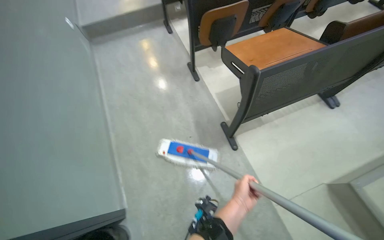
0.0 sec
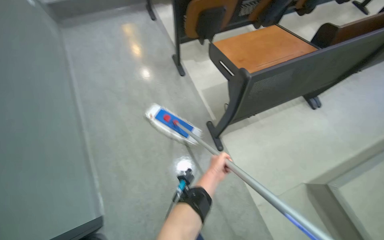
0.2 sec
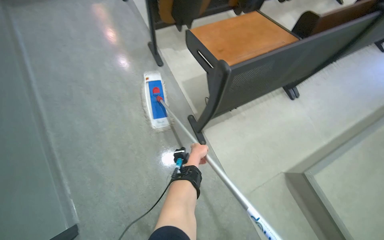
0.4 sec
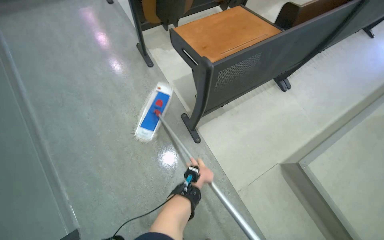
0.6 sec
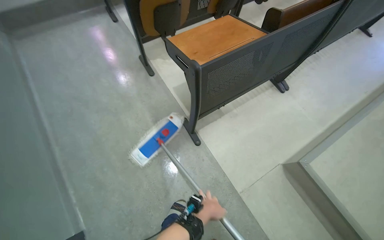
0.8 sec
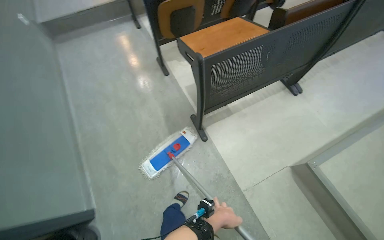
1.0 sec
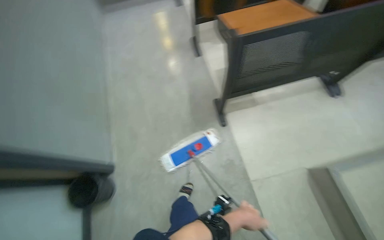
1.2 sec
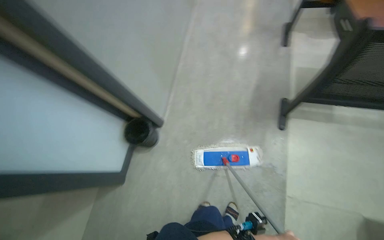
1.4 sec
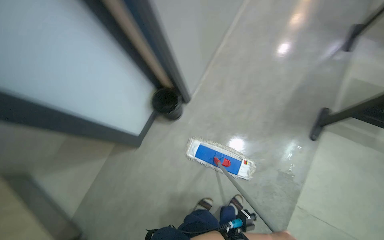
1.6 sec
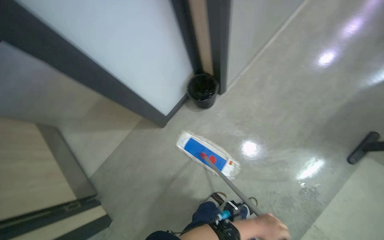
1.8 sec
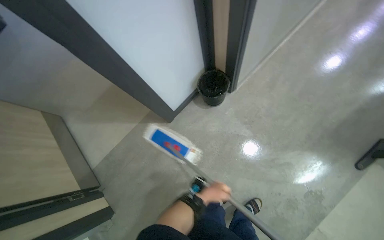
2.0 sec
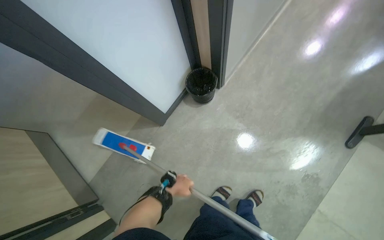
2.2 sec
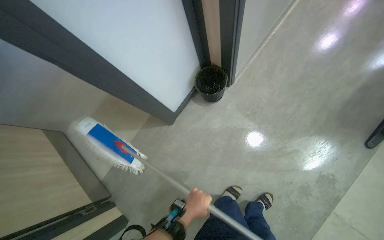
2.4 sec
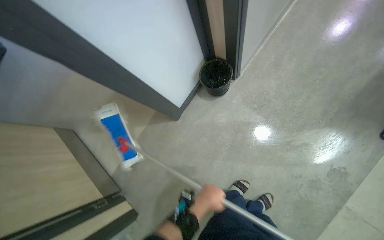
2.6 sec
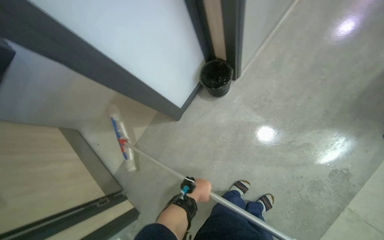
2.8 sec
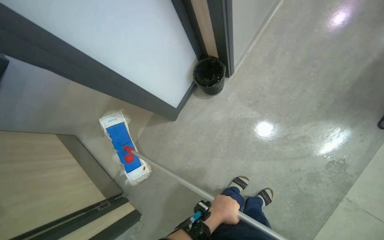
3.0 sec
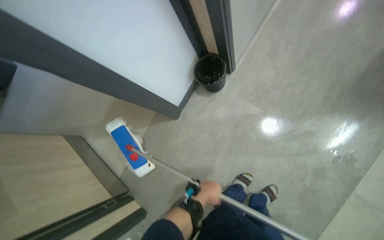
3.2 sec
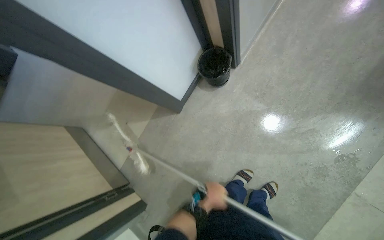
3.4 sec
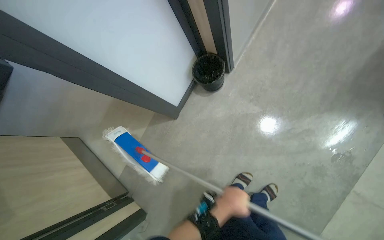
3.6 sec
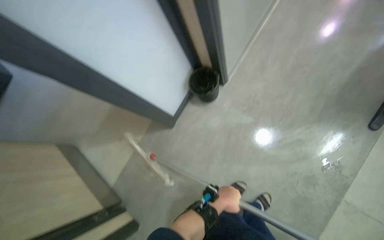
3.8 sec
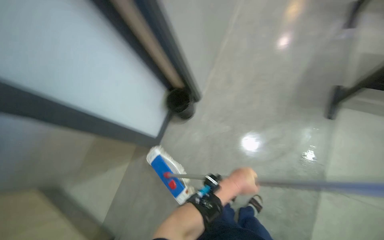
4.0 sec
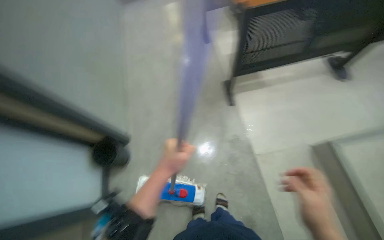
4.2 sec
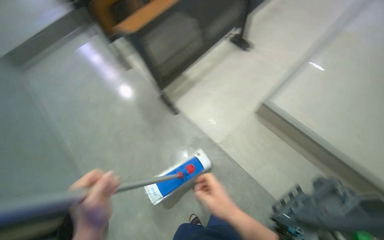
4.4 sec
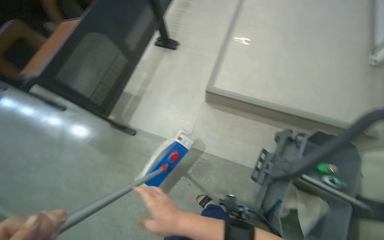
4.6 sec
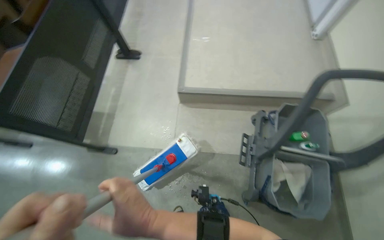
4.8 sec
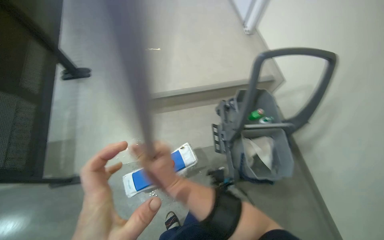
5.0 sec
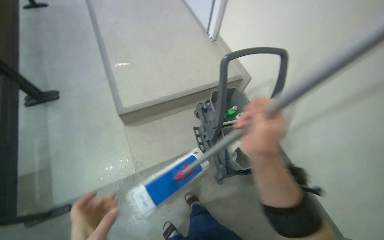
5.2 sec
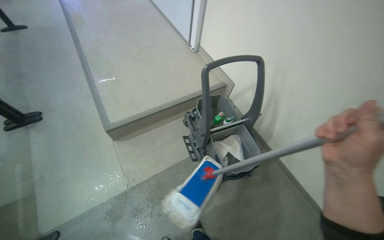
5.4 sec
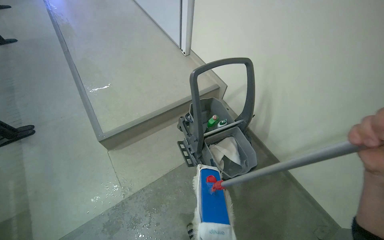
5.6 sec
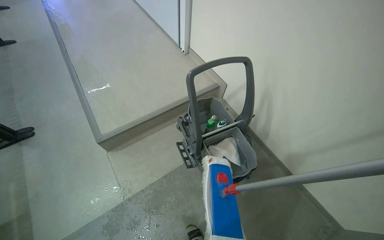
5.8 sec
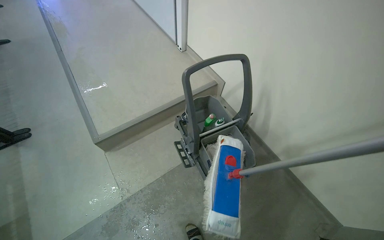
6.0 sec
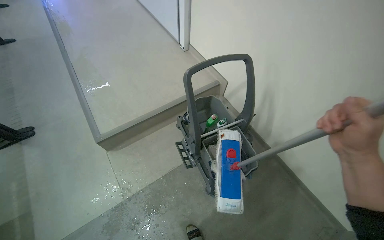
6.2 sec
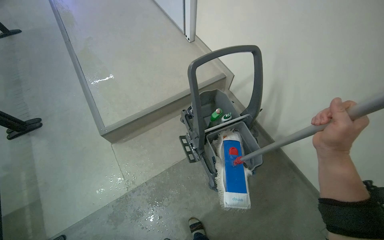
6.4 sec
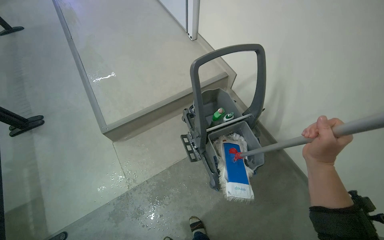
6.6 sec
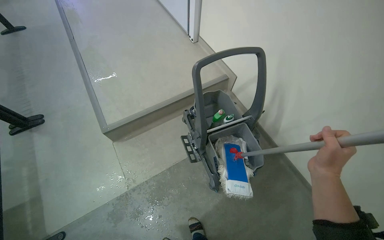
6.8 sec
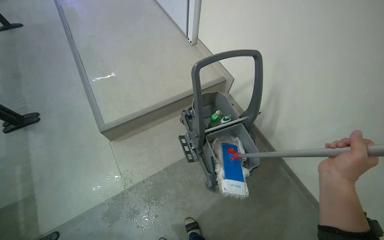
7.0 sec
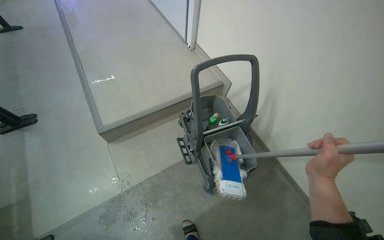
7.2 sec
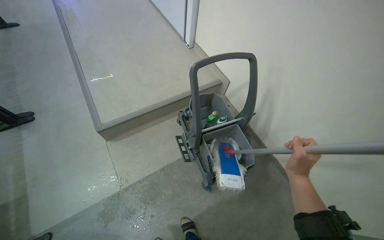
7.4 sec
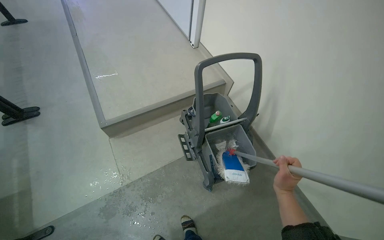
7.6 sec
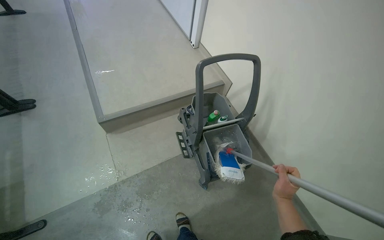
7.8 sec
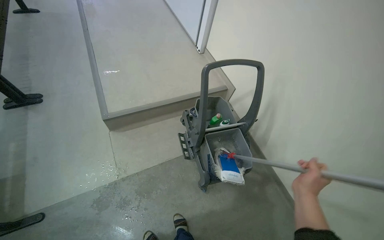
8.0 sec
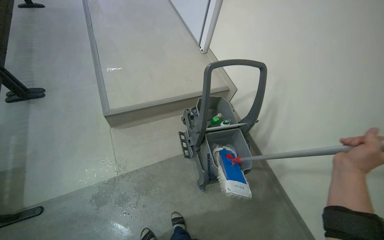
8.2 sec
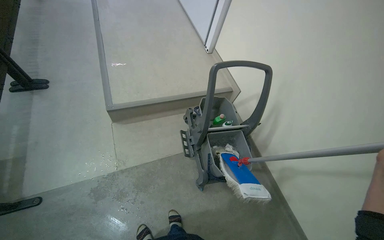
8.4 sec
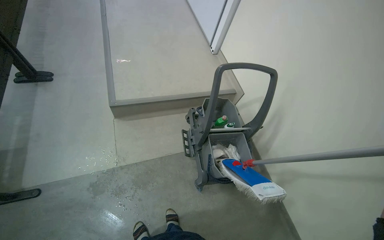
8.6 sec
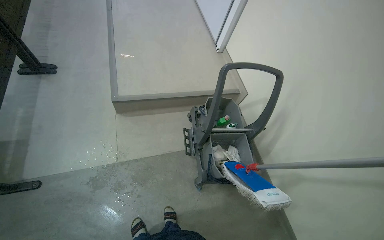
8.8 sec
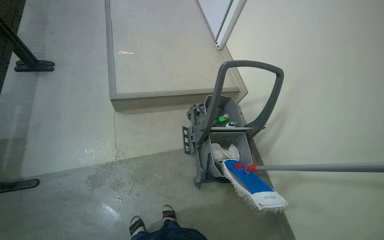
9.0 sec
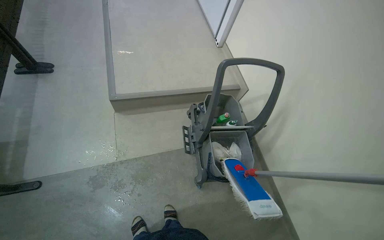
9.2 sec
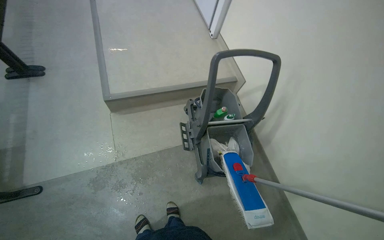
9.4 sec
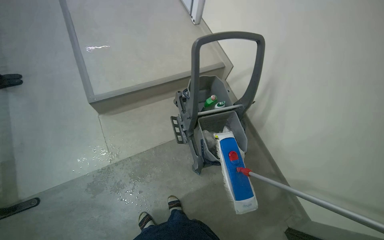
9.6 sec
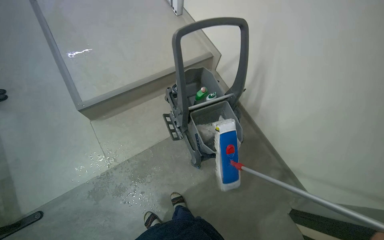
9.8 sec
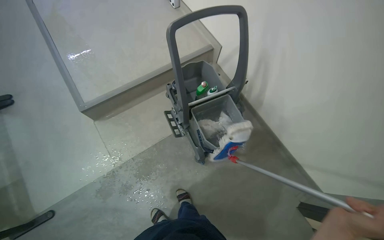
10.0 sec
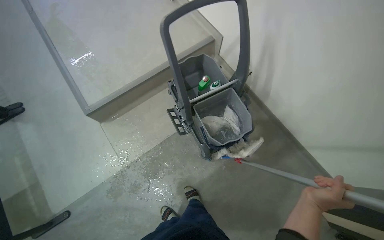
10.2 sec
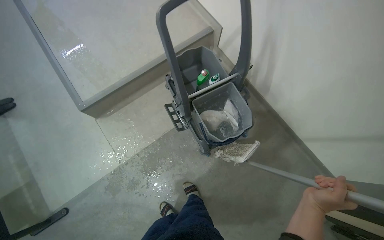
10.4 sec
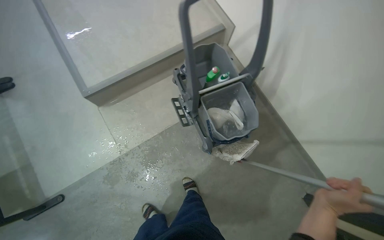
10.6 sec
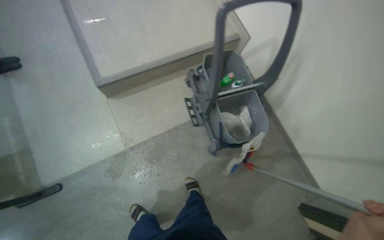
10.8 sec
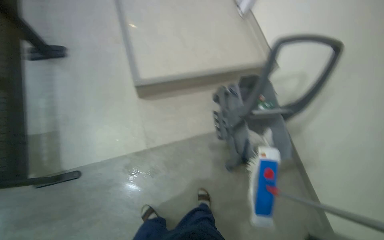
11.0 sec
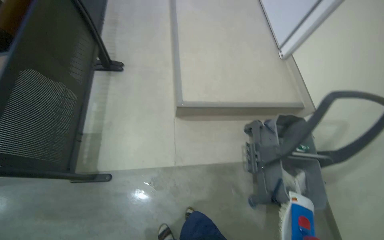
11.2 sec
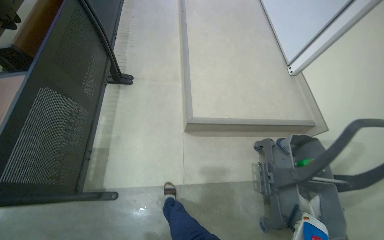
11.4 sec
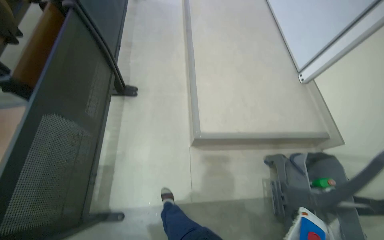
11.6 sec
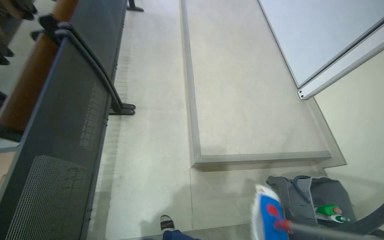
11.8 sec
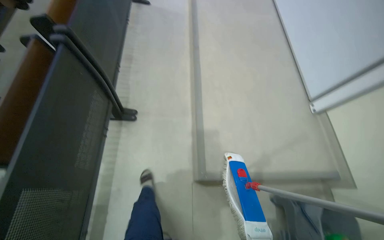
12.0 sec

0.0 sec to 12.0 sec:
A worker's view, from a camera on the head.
Job: mopping floor.
The whole recording: Mopping lecture hall floor. The worker mops the floor in the lecture hall, moving the mop between rows of seats.
0.0 sec to 1.6 sec: The wearer's head swings approximately 30 degrees to the left.
3.0 sec to 4.4 sec: The wearer's head swings roughly 40 degrees to the right. The camera pitches upward, by some 15 degrees.
4.4 sec to 6.0 sec: The head rotates some 80 degrees to the right.
9.0 sec to 10.4 sec: The wearer looks approximately 15 degrees further downward.
10.4 sec to 12.0 sec: The head travels approximately 1 m. The wearer looks approximately 15 degrees further upward. The scene rotates clockwise by about 35 degrees.

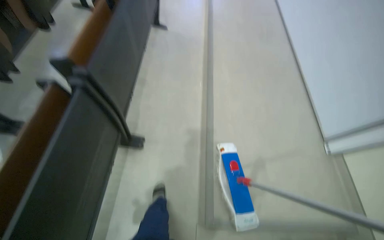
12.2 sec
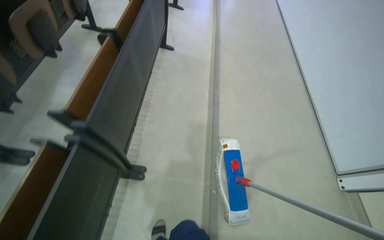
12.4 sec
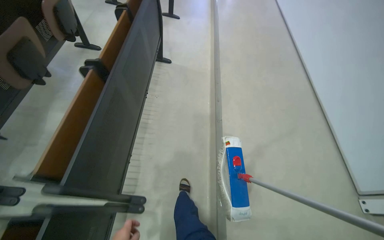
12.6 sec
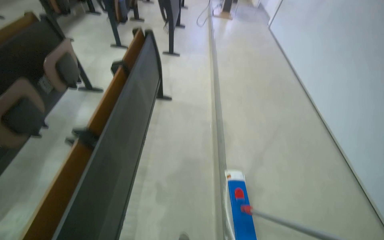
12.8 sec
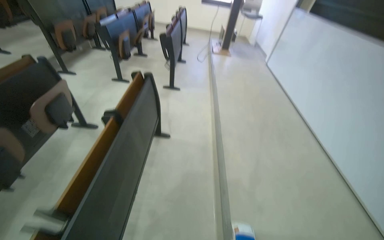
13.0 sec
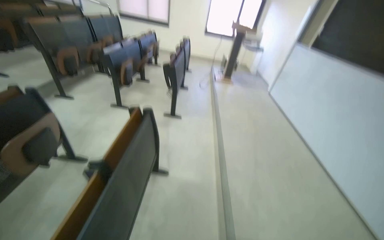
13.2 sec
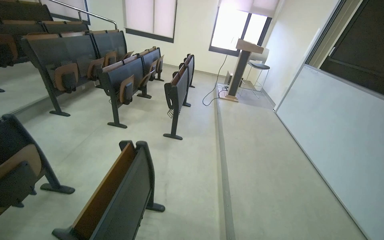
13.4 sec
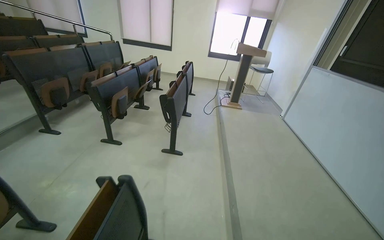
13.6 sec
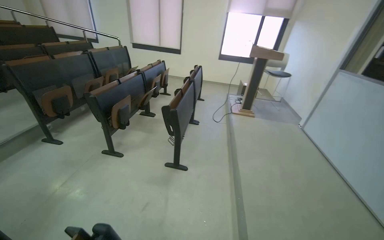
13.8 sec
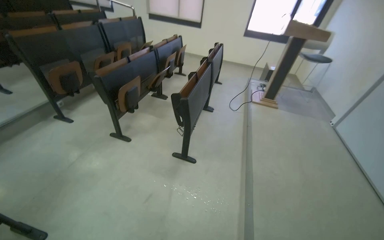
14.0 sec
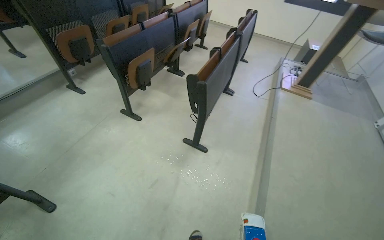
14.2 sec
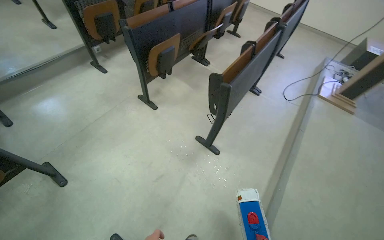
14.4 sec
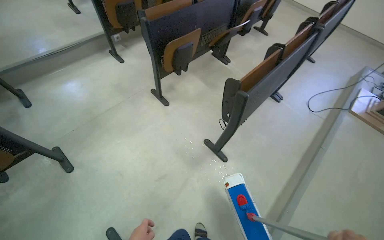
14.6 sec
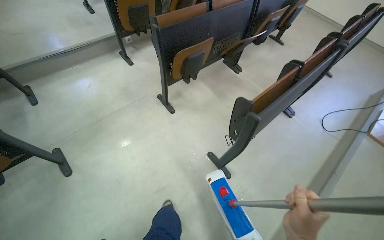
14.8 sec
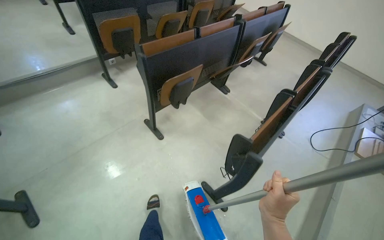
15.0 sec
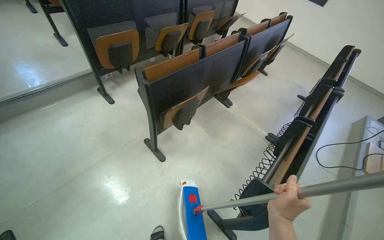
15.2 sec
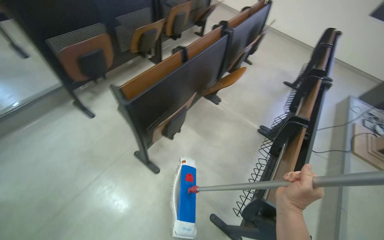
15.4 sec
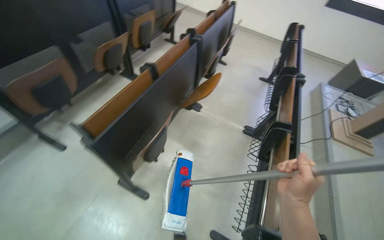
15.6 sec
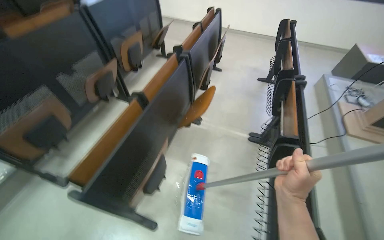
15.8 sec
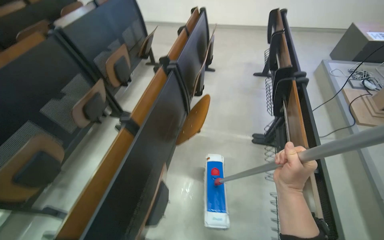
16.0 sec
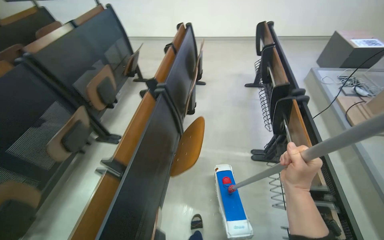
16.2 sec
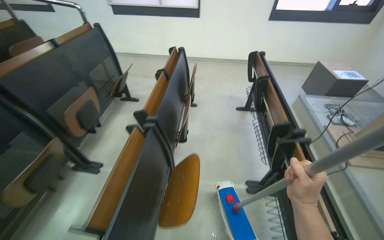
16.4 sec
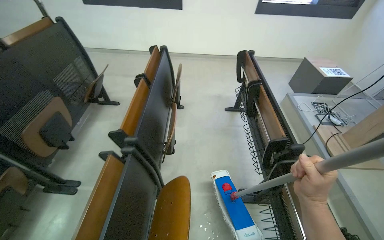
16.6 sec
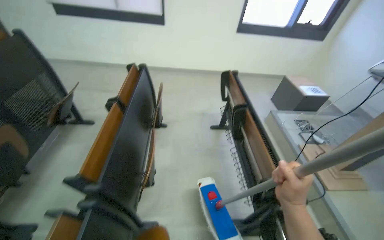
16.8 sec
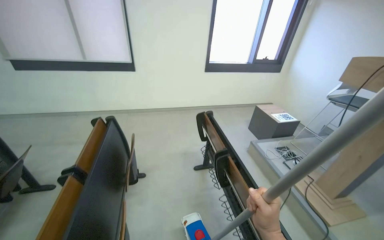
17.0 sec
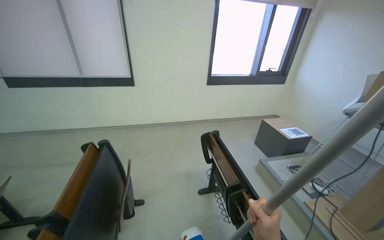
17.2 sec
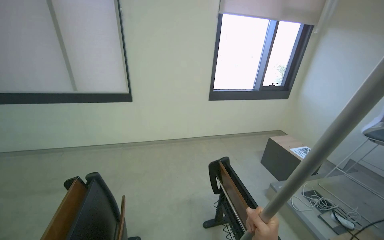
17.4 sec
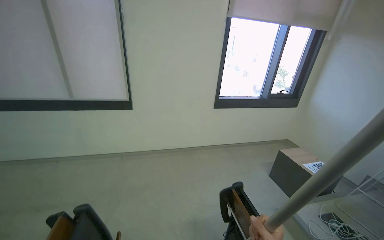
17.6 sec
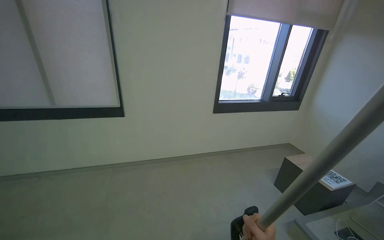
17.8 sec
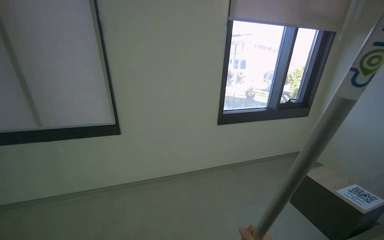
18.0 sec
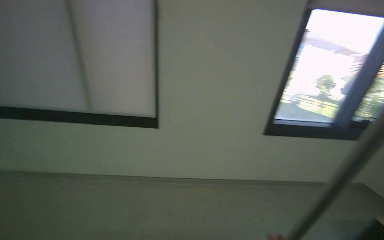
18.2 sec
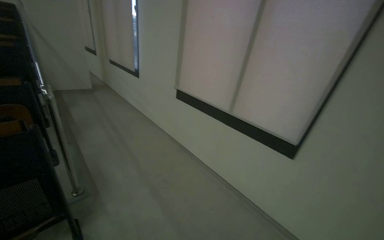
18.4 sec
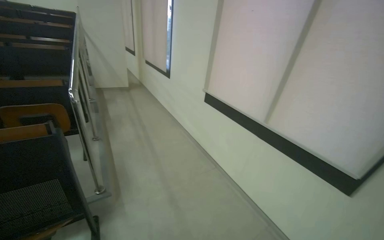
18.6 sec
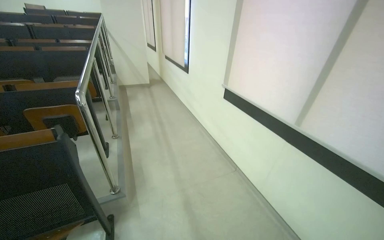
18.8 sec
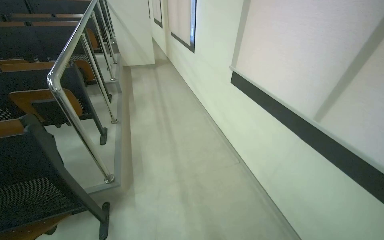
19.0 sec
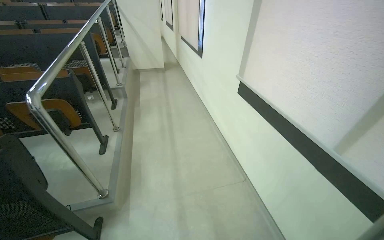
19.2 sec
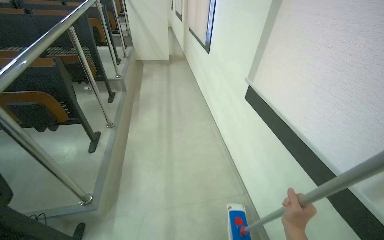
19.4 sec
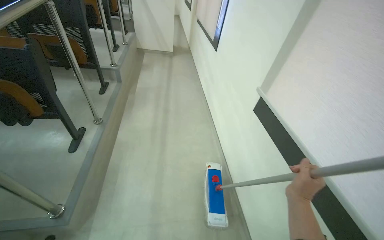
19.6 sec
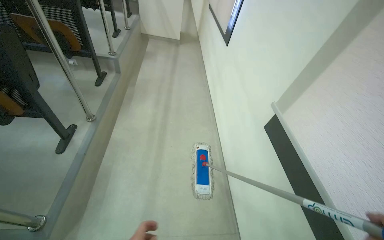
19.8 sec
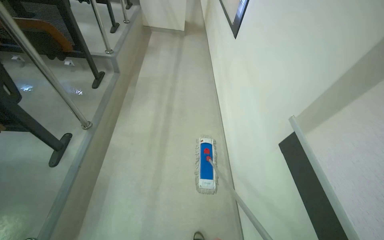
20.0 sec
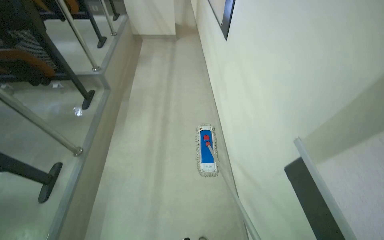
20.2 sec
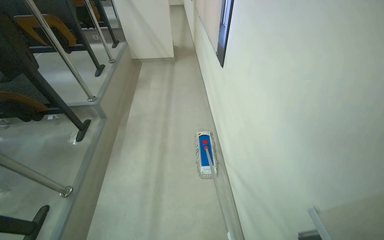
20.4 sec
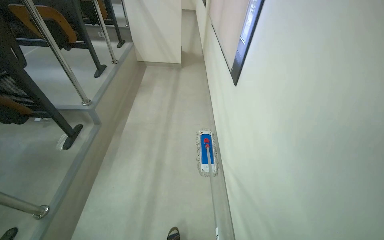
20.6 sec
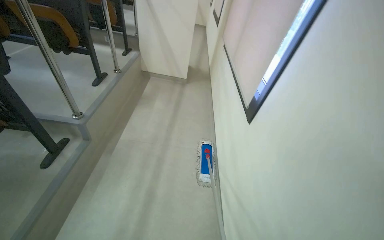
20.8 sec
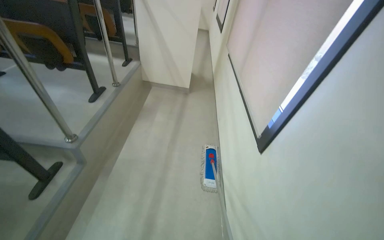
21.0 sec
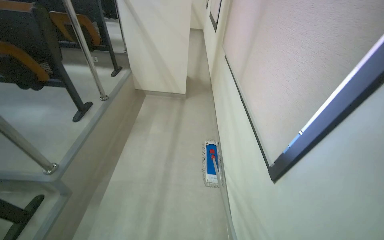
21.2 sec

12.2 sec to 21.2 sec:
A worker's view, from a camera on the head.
Job: mopping floor.
The whole recording: Mopping lecture hall floor. The worker mops the floor in the lecture hall, moving the mop between rows of seats.
12.2 sec to 13.8 sec: The camera travels about 2 m. The view tips upward by some 35 degrees.
13.8 sec to 15.2 sec: The camera is carried about 1 m. The head turns to the left by roughly 35 degrees. The view tilts about 20 degrees downward.
15.2 sec to 16.6 sec: The head travels about 1 m. The head turns to the right by approximately 40 degrees.
16.6 sec to 18.2 sec: The wearer moves roughly 1.5 m. The camera pitches upward, by about 25 degrees.
18.2 sec to 19.8 sec: The wearer moves about 1.5 m. The wearer looks roughly 40 degrees further to the left. The camera pitches downward, by approximately 20 degrees.
19.8 sec to 21.2 sec: The wearer moves roughly 1.5 m.
